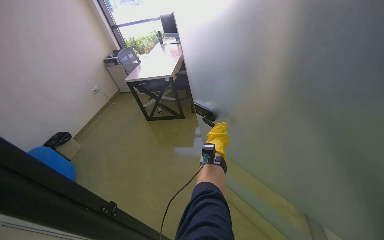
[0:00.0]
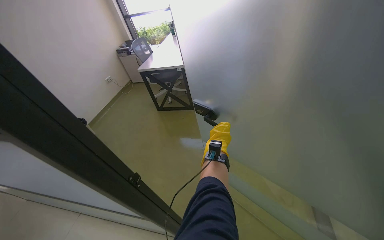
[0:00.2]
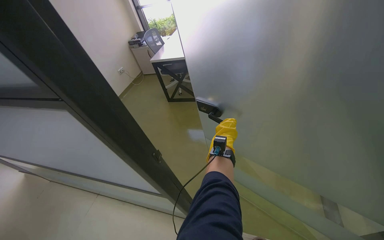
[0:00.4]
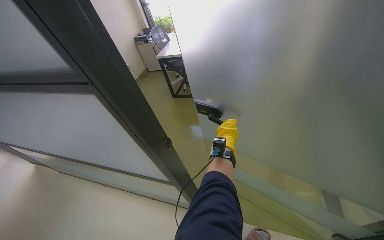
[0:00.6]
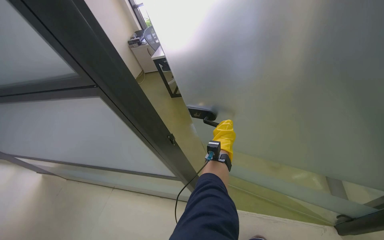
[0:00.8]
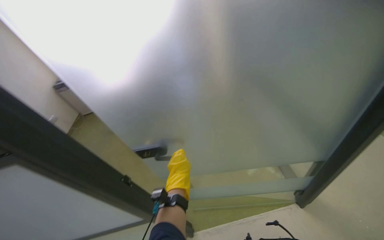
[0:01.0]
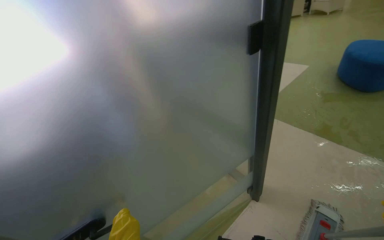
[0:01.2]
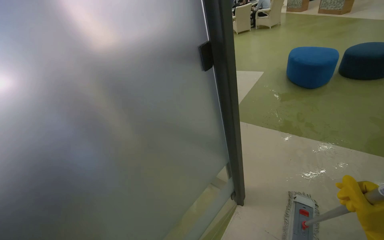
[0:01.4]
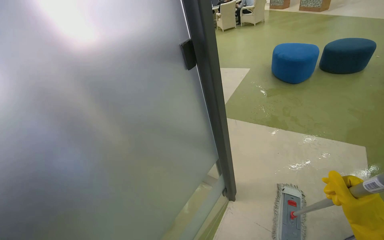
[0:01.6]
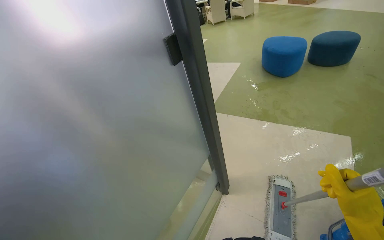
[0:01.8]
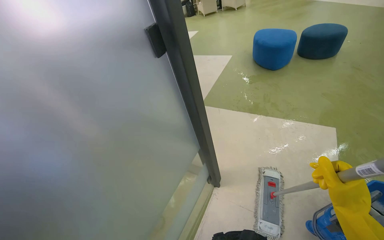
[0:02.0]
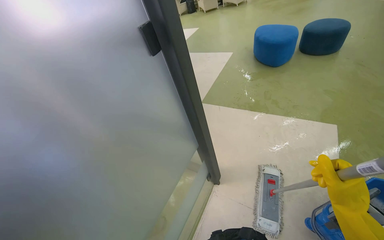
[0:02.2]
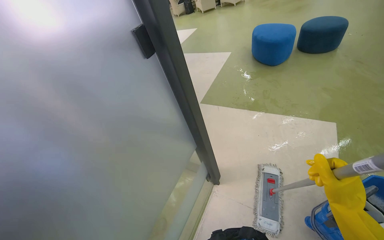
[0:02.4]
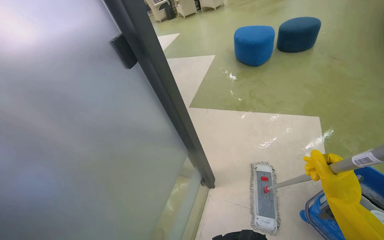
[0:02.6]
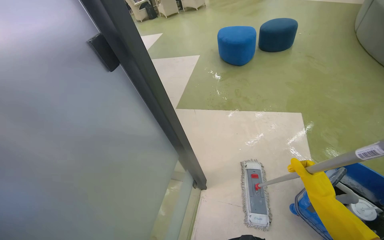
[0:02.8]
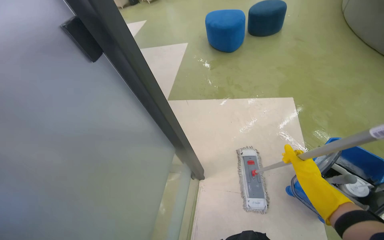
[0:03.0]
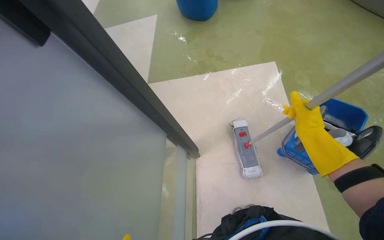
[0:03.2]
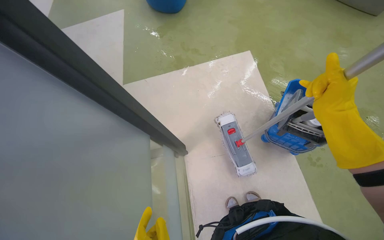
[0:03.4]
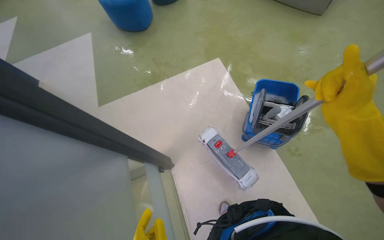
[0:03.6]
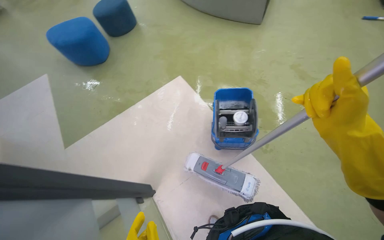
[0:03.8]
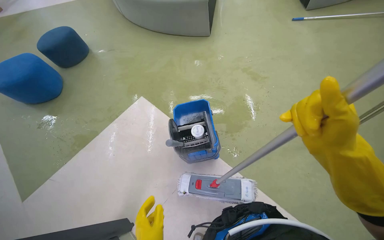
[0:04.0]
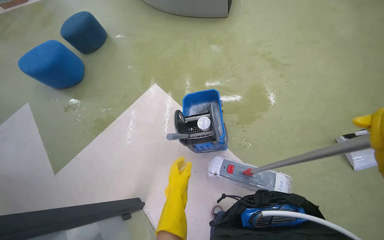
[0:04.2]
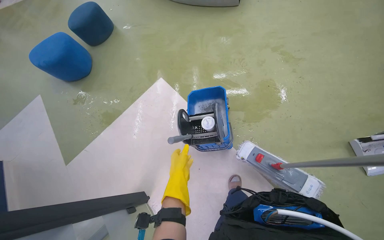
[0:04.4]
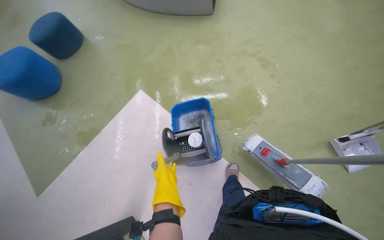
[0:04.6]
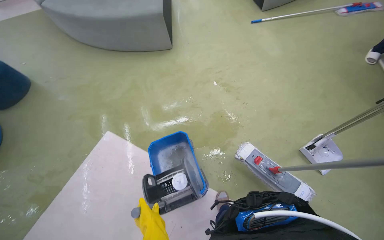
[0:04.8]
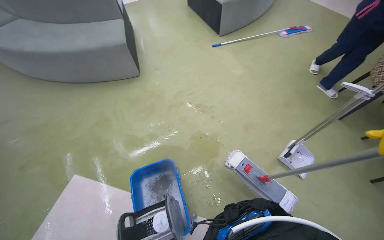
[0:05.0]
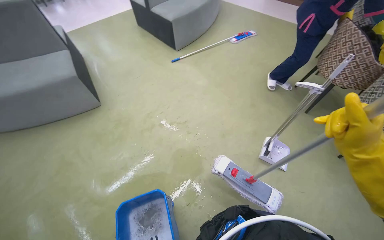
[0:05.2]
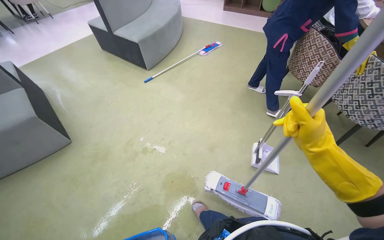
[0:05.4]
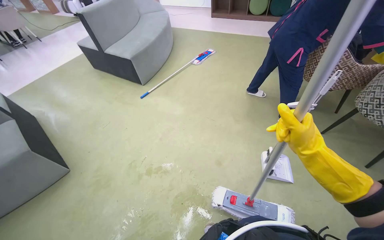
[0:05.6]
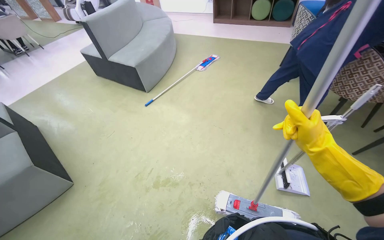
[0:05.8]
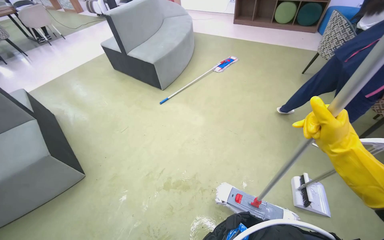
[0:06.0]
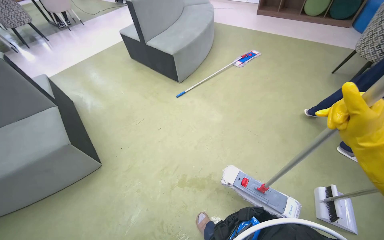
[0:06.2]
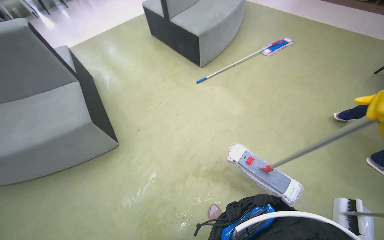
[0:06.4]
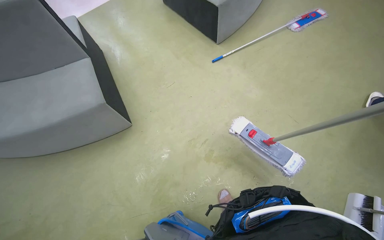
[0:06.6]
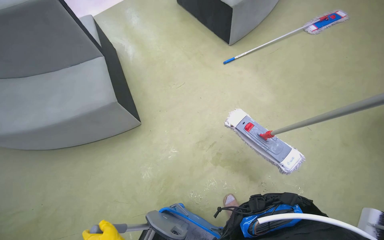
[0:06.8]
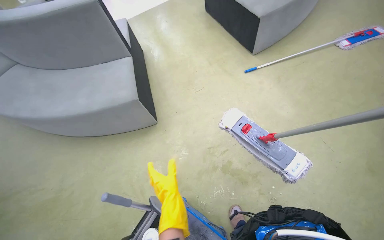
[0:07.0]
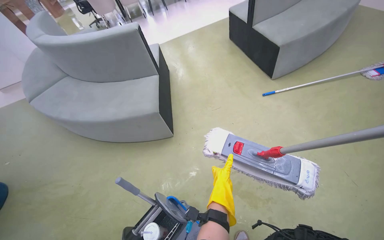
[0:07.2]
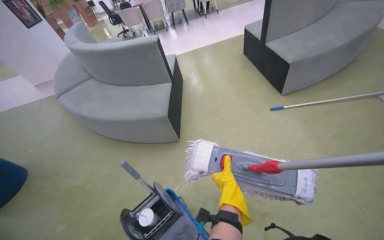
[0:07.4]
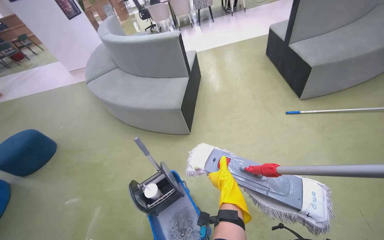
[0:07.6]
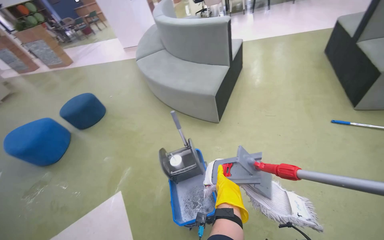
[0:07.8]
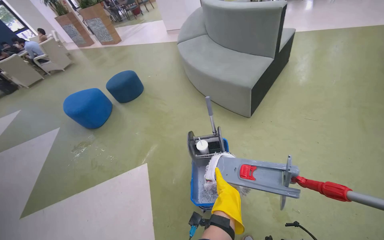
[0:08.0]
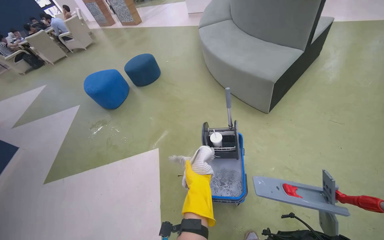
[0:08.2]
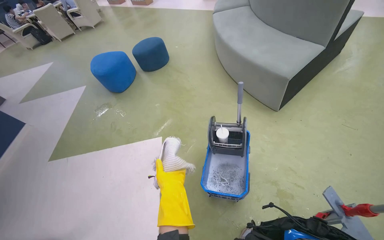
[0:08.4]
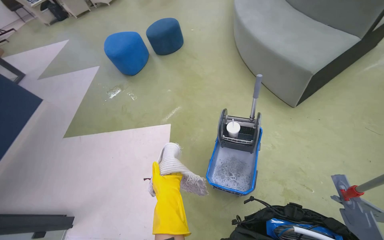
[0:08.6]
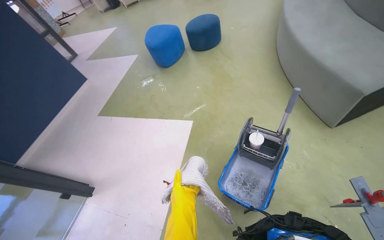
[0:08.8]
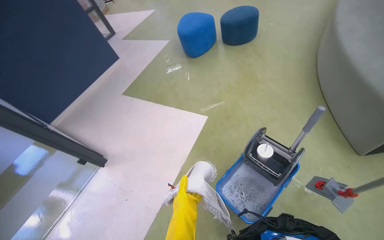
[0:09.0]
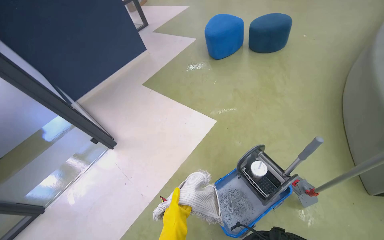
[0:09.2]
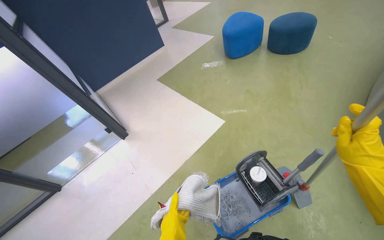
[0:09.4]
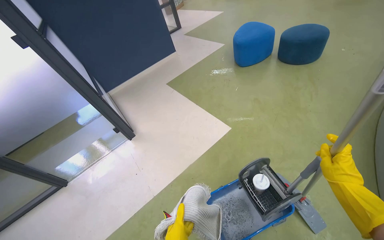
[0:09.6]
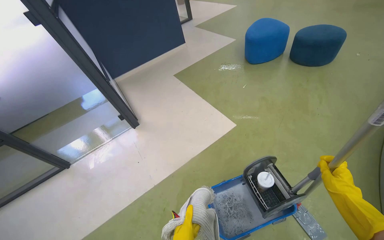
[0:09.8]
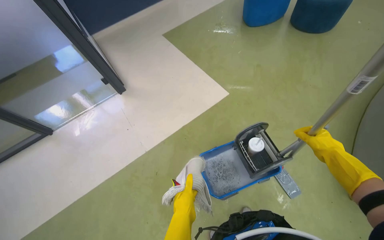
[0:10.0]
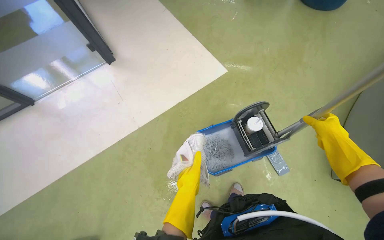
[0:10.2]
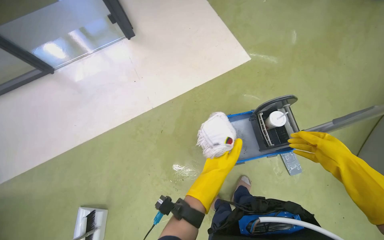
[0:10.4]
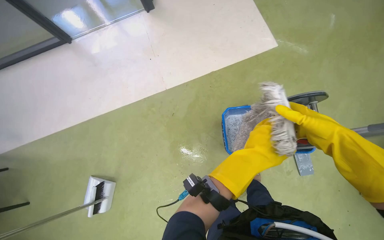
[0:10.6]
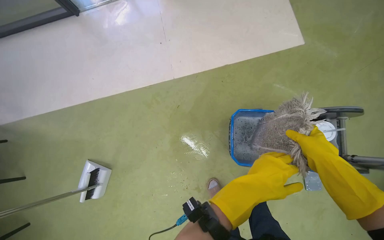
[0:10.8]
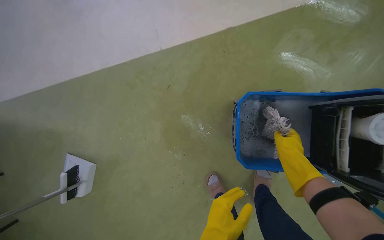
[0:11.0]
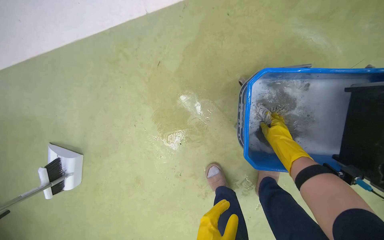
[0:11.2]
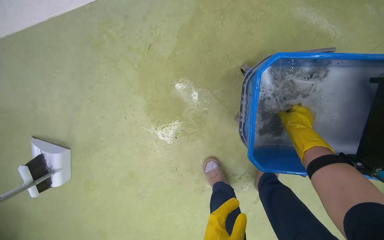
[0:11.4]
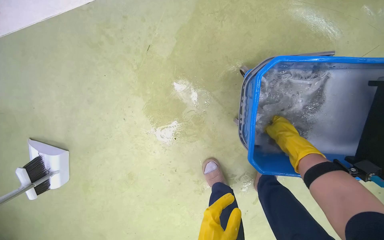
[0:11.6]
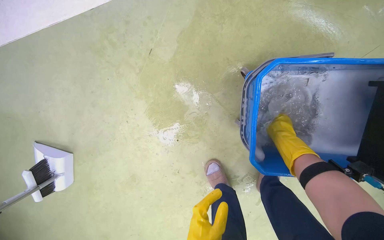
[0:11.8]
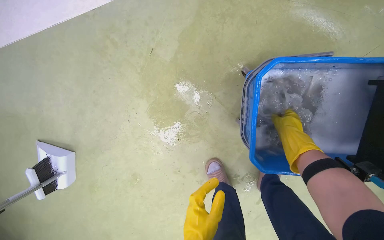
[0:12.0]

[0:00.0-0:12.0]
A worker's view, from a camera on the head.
Job: mopping floor.
The whole recording: Mopping floor. The worker continues mopping the floor in the office.
0:00.0 to 0:01.6: The wearer's head swings approximately 65 degrees to the right. The view tips upward by some 15 degrees.
0:01.6 to 0:03.0: The wearer's head swings some 20 degrees to the right.
0:03.0 to 0:04.4: The head rotates some 40 degrees to the right.
0:07.6 to 0:09.0: The head rotates some 75 degrees to the left. The wearer looks about 25 degrees further downward.
0:09.0 to 0:10.4: The wearer looks roughly 25 degrees further downward. The scene turns roughly 35 degrees clockwise in the picture.
0:10.4 to 0:12.0: The head travels approximately 60 cm. The view tips downward by some 30 degrees.

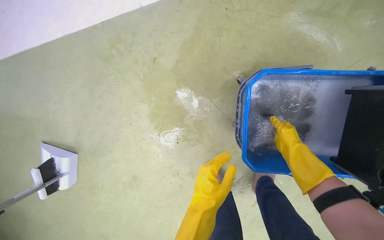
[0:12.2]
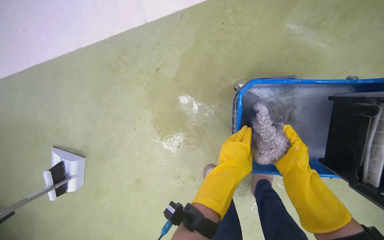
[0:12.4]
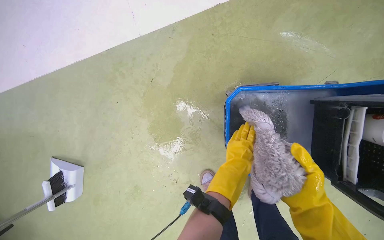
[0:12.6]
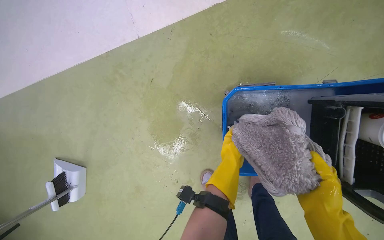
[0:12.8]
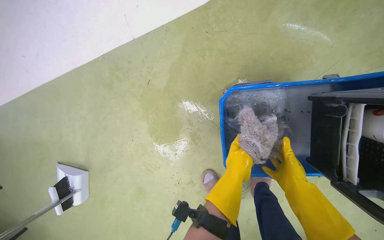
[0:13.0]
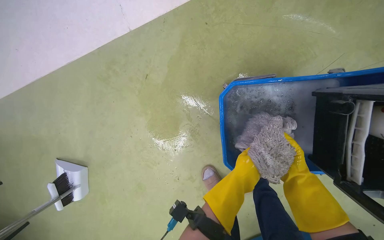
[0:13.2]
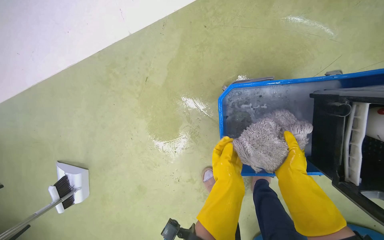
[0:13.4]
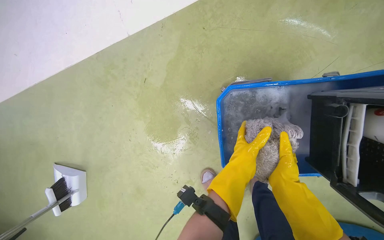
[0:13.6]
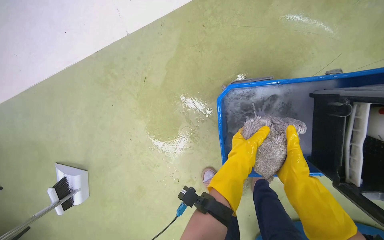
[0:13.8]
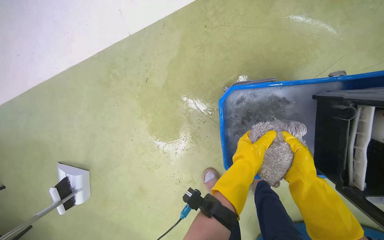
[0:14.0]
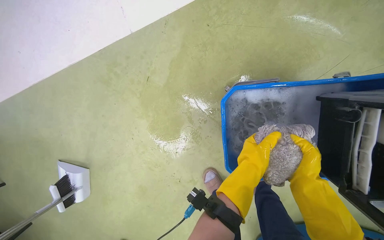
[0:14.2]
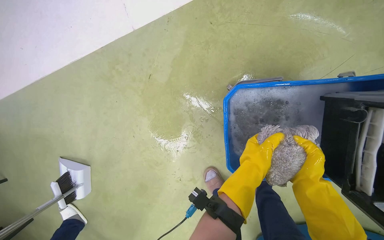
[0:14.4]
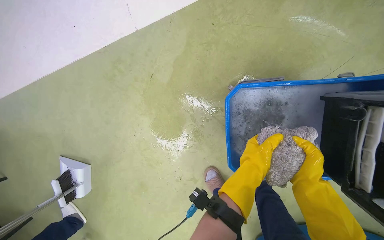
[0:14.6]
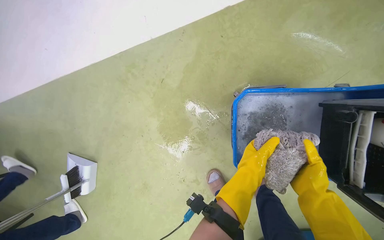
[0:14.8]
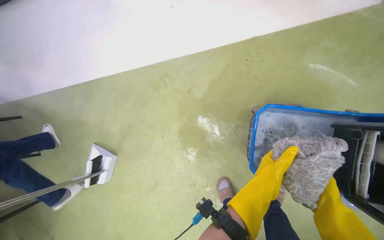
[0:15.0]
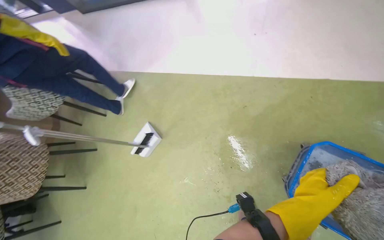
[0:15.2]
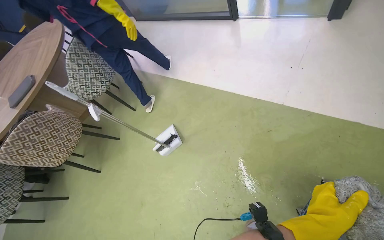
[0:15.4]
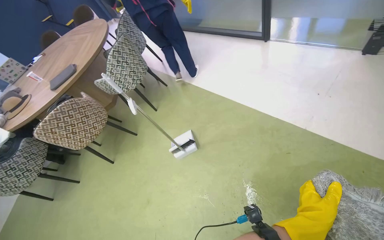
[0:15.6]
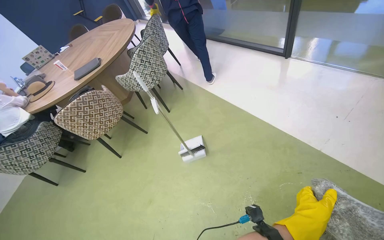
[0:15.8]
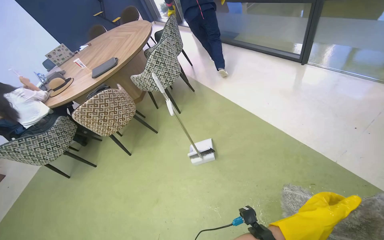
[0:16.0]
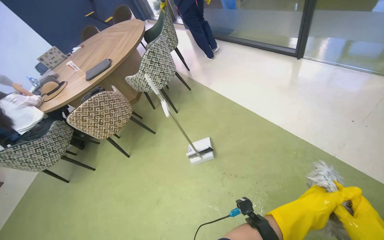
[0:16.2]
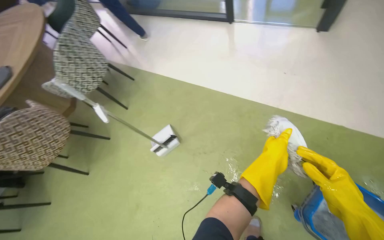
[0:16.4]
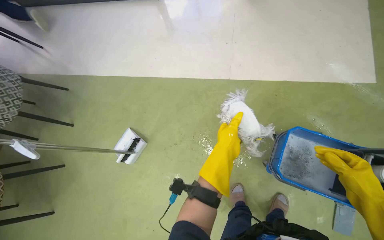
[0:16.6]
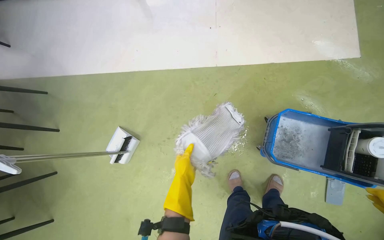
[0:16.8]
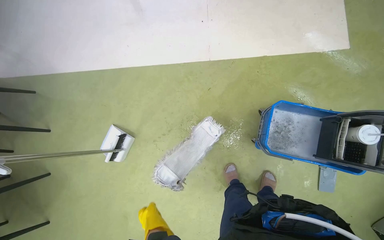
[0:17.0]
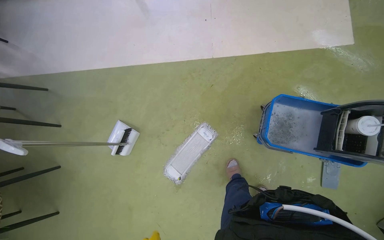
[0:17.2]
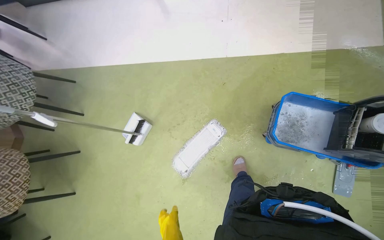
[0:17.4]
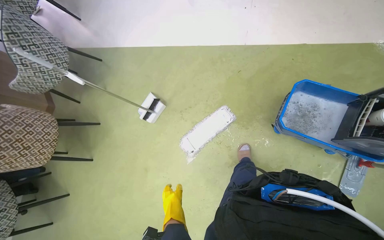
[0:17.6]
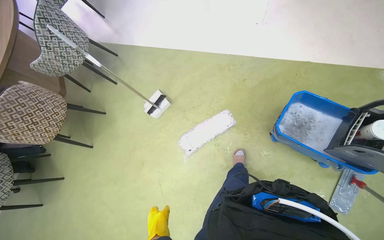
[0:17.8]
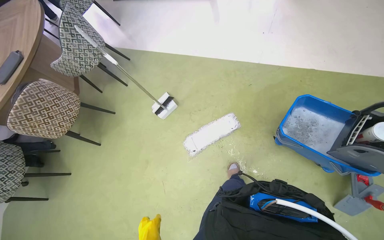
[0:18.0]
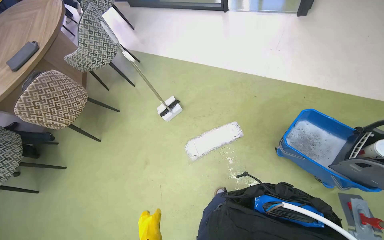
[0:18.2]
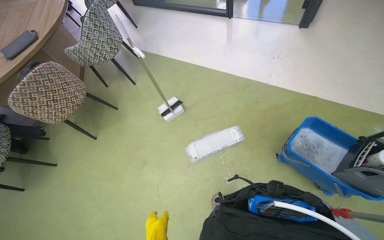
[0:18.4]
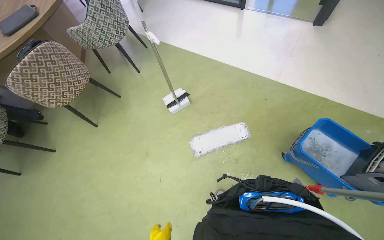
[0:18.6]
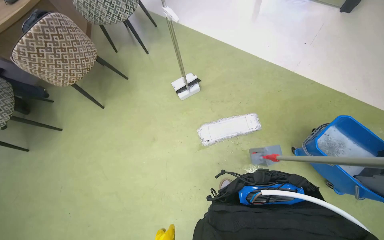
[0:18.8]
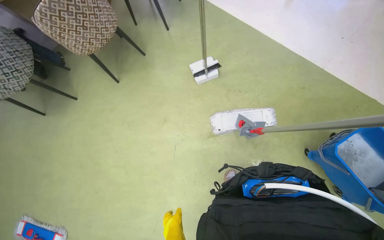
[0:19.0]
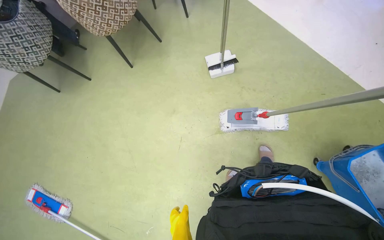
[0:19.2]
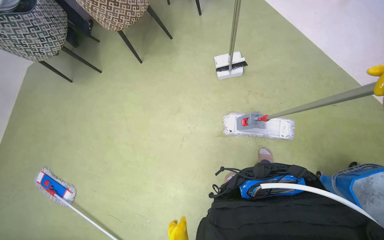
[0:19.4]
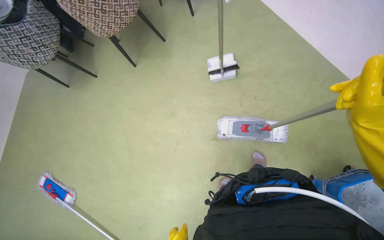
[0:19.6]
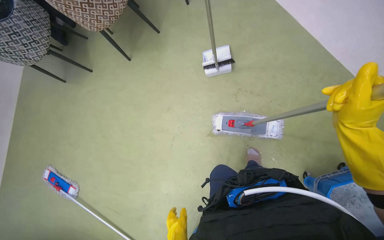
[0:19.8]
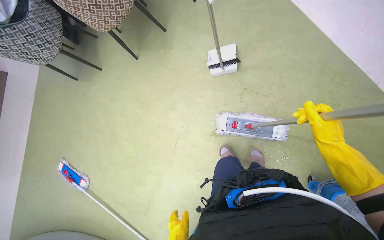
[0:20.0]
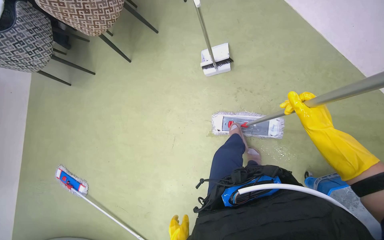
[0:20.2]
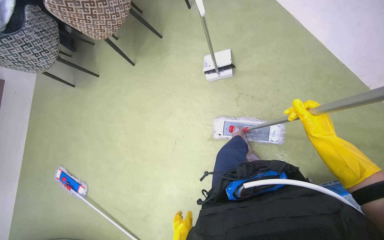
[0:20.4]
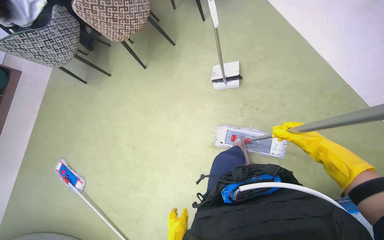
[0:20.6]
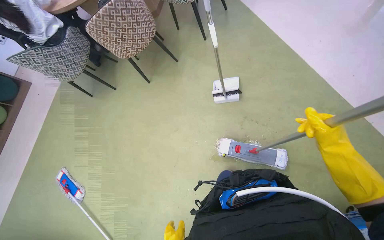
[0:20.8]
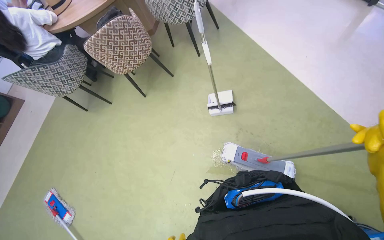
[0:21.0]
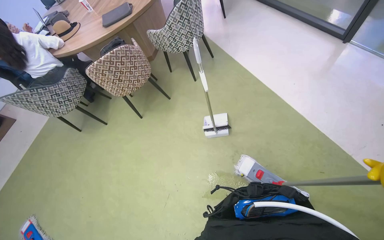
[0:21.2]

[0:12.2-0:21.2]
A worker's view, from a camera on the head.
Job: mopping floor.
The whole recording: Mopping floor. The worker continues mopping the floor in the office.
0:12.2 to 0:13.8: The right hand is displaced to the right and up the picture by approximately 25 cm.
0:13.8 to 0:15.2: The head rotates about 35 degrees to the left. The view tilts some 15 degrees upward.
0:16.6 to 0:18.2: The head travels approximately 40 cm. The head rotates roughly 25 degrees to the left.
0:18.2 to 0:19.8: The wearer moves about 40 cm. The camera pitches downward, by about 25 degrees. Everything in view rotates about 30 degrees clockwise.
0:19.8 to 0:21.2: The view tips upward by approximately 20 degrees.
